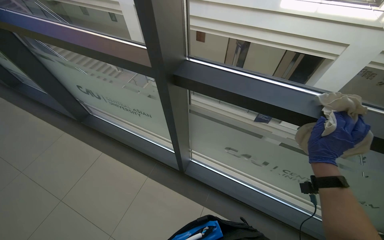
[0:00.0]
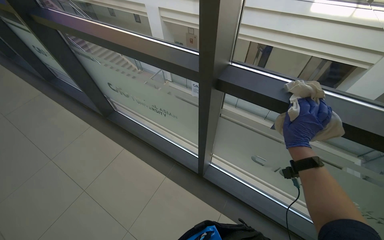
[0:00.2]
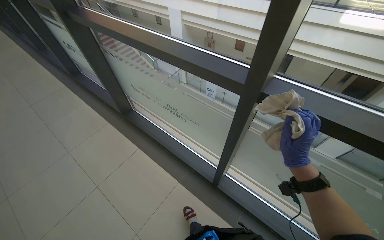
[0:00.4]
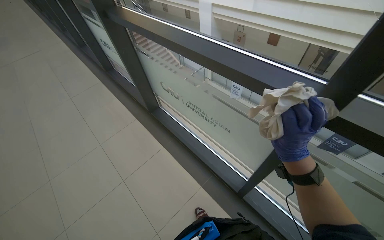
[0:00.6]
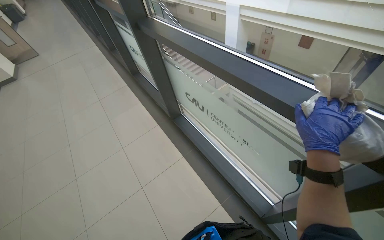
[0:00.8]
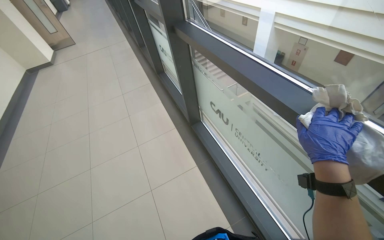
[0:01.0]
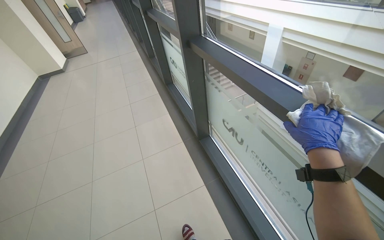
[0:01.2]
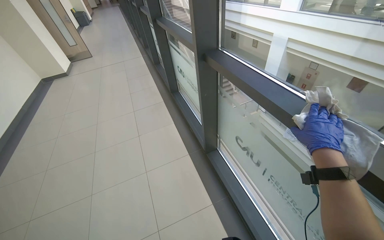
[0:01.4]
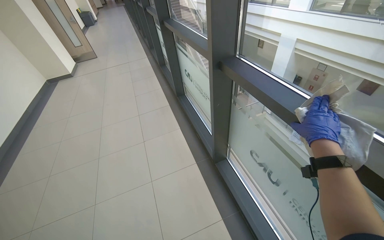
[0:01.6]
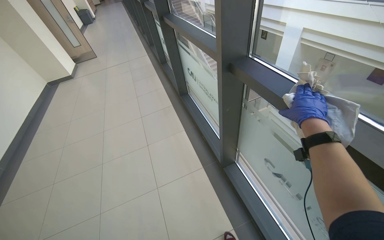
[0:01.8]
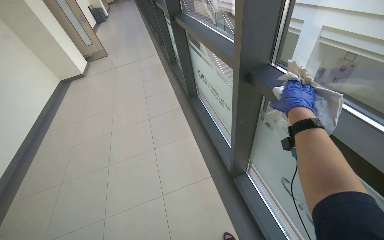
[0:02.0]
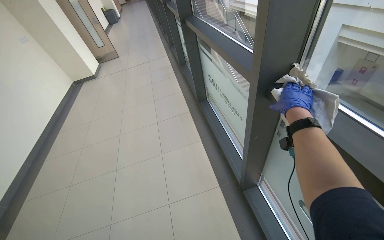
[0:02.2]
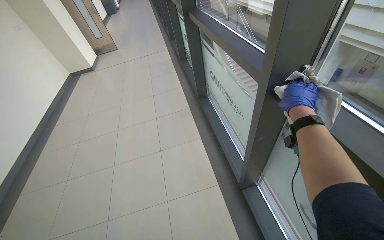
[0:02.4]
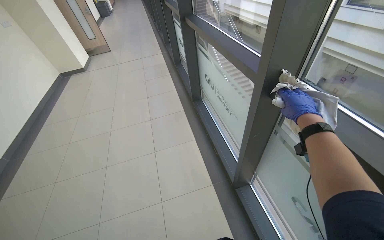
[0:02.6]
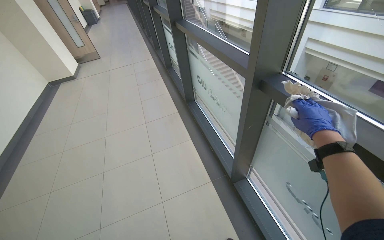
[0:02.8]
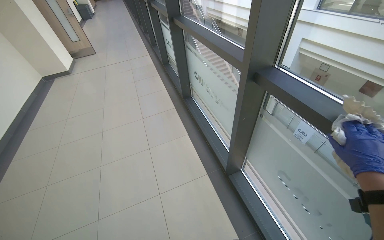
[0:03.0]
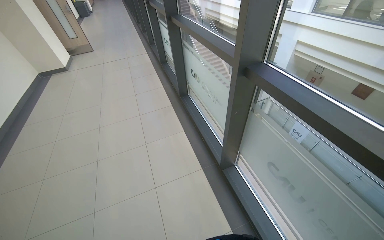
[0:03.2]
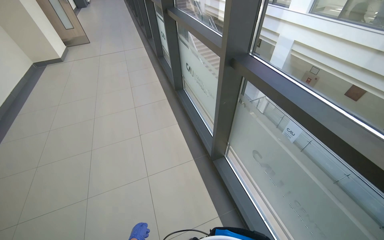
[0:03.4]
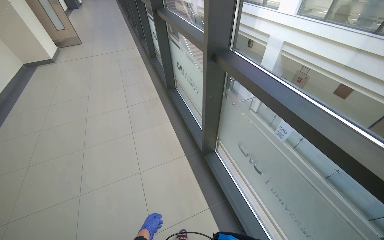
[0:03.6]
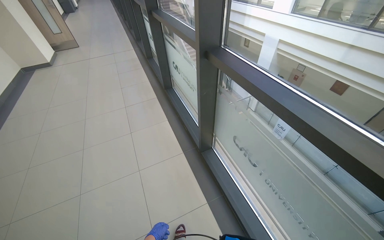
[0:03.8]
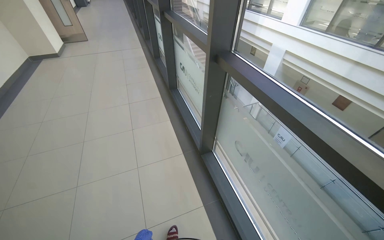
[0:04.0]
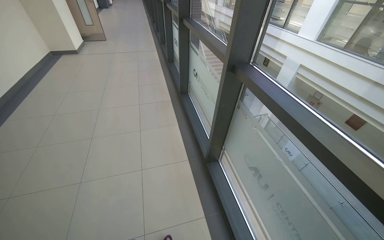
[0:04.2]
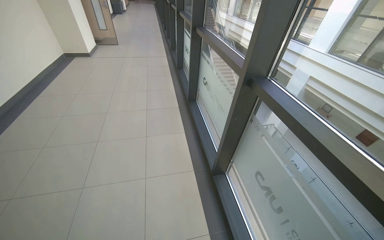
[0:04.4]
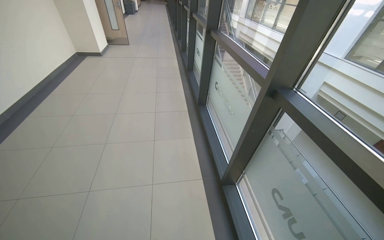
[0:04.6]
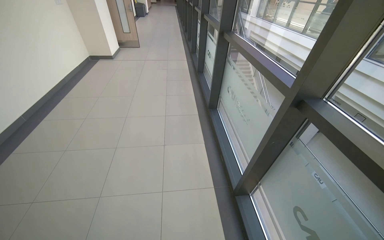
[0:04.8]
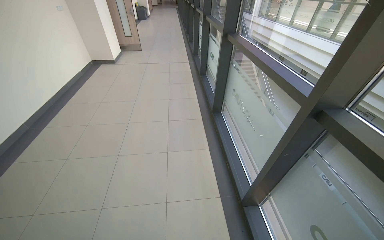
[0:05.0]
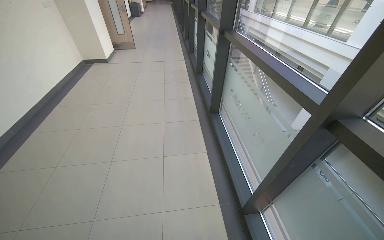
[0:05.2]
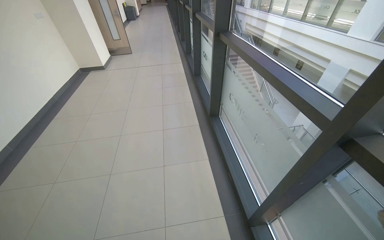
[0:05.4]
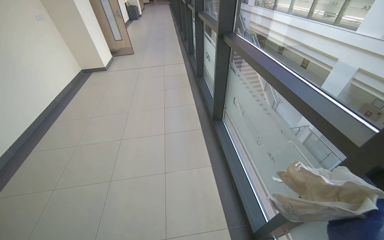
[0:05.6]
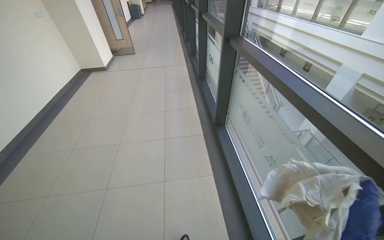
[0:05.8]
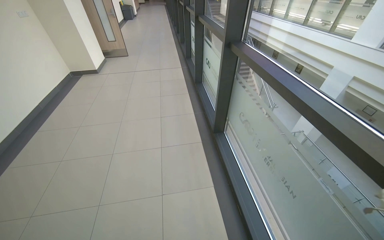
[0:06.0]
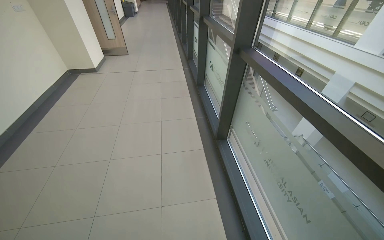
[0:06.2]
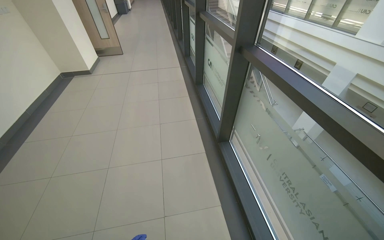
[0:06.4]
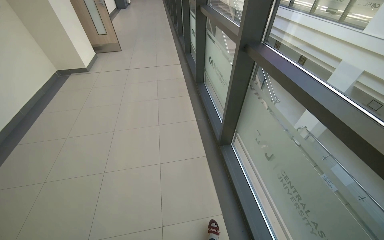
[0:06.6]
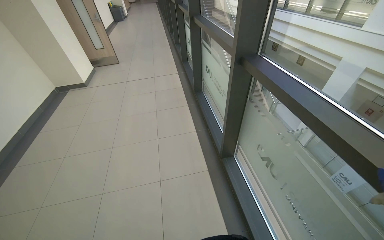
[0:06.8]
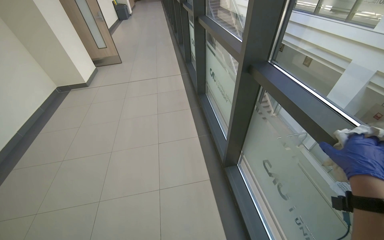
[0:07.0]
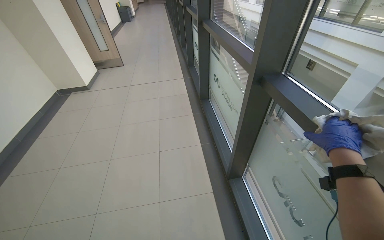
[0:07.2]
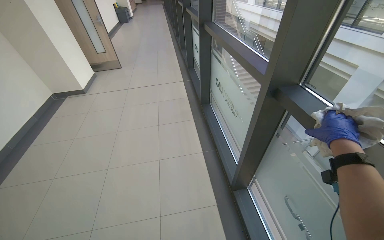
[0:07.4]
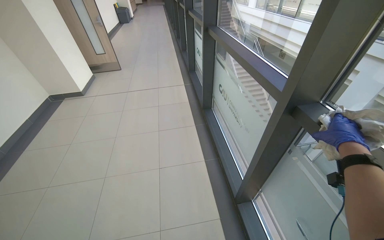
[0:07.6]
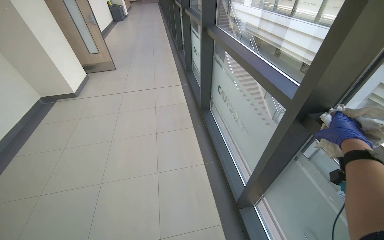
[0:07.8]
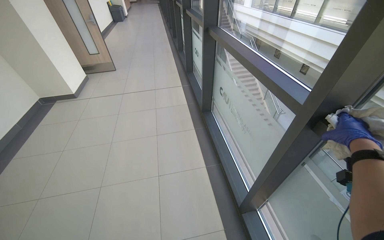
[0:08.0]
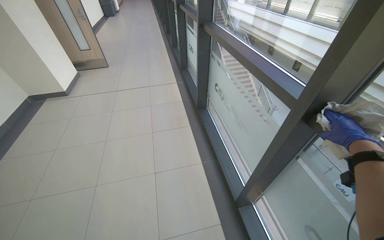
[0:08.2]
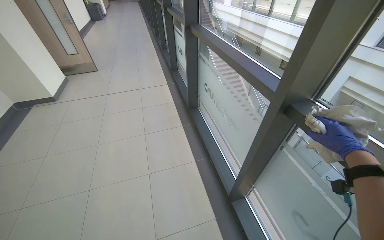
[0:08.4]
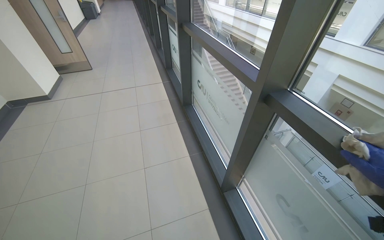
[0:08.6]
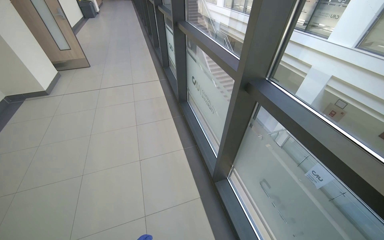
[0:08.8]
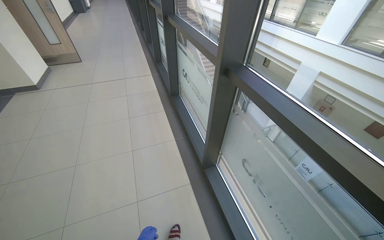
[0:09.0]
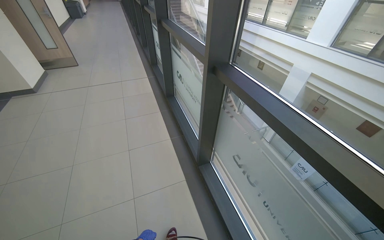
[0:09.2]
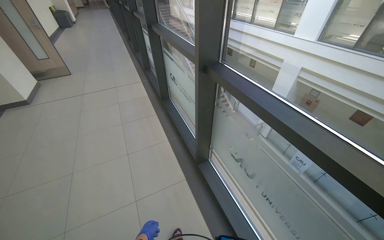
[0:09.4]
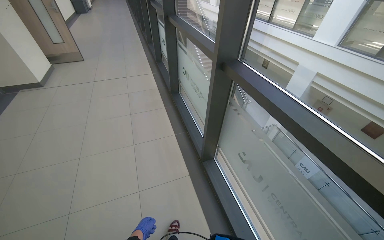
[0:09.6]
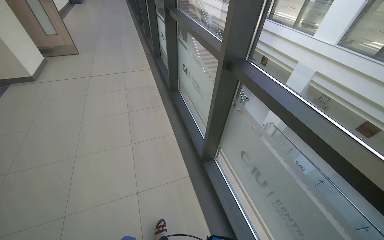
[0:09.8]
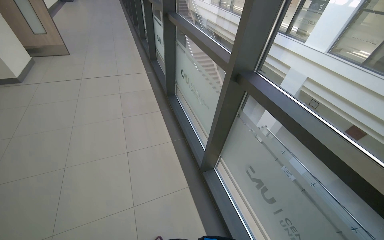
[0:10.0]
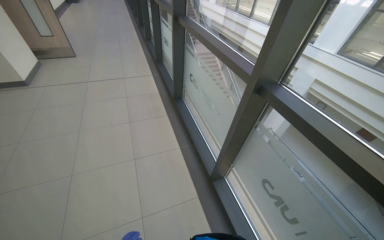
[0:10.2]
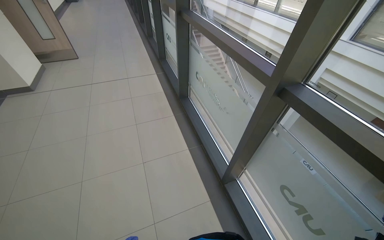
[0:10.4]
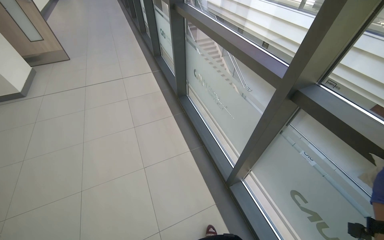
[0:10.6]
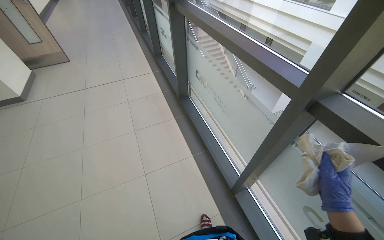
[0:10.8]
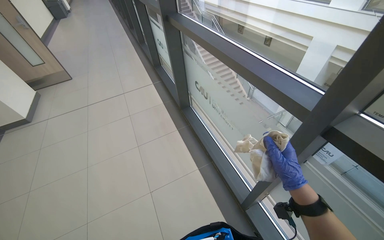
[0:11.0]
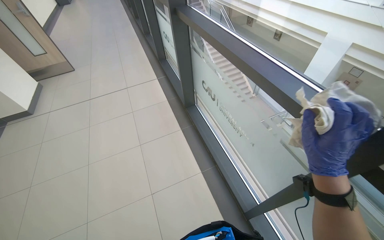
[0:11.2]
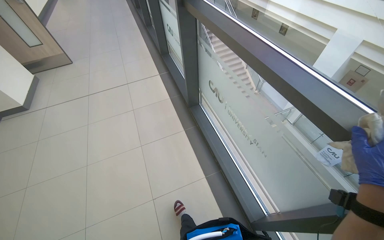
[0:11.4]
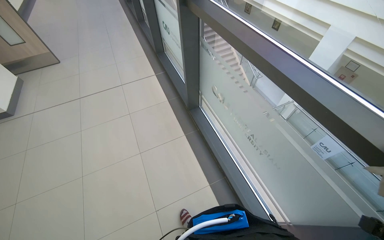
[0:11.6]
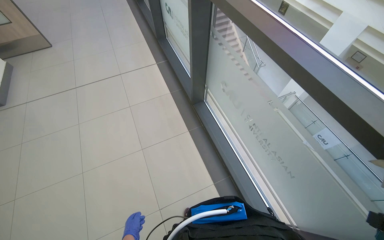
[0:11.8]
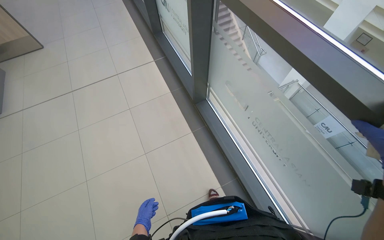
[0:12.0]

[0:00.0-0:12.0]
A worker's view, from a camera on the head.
Job: wiping surfaces.
The whole recording: Wiping window frames. The worker wipes the window frames with a cloth.
0.0 to 1.6 s: The wearer looks roughly 45 degrees further to the left.
4.4 to 6.0 s: The camera travels some 80 cm.
6.0 to 7.6 s: The wearer moves some 90 cm.
10.4 to 12.0 s: The wearer moves about 90 cm. The wearer looks about 15 degrees further downward.

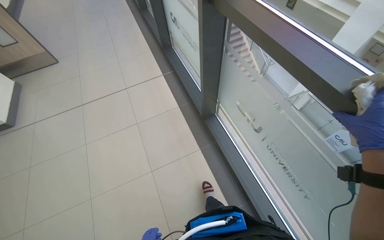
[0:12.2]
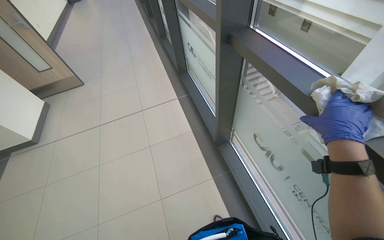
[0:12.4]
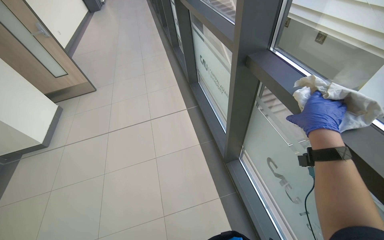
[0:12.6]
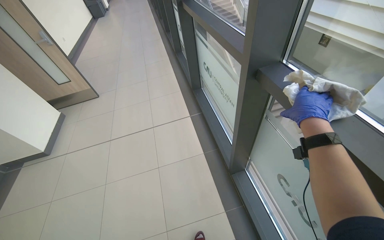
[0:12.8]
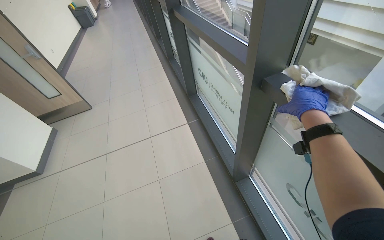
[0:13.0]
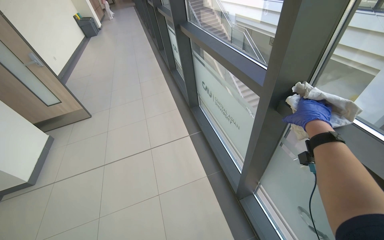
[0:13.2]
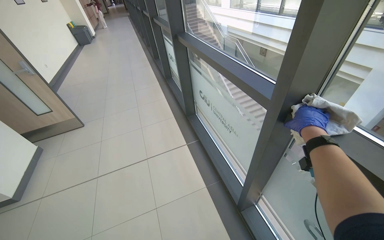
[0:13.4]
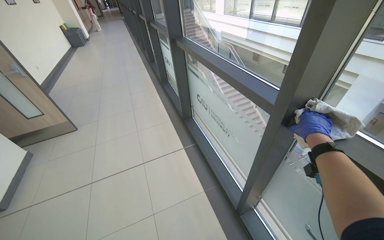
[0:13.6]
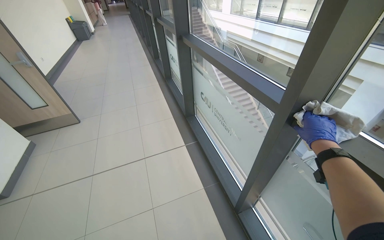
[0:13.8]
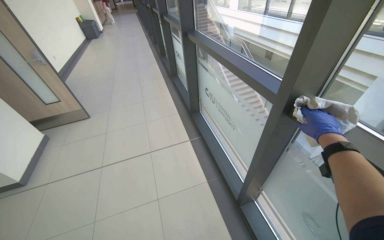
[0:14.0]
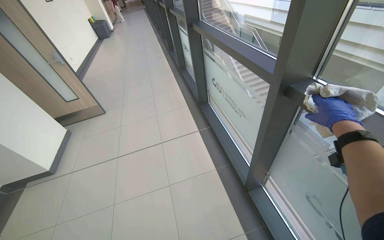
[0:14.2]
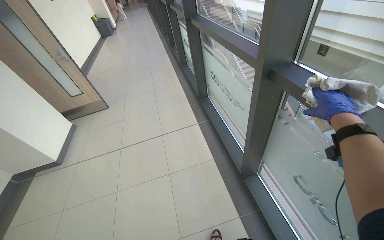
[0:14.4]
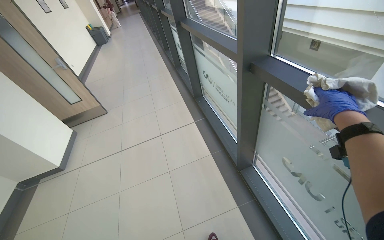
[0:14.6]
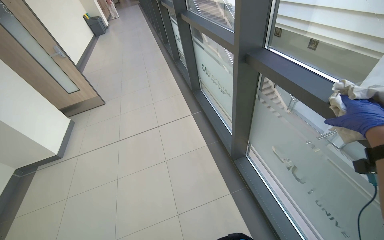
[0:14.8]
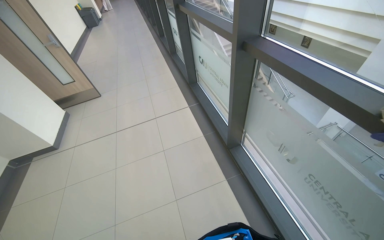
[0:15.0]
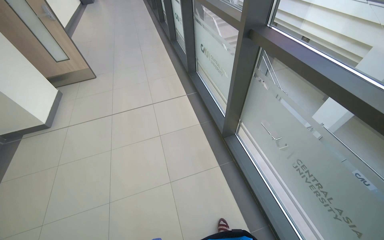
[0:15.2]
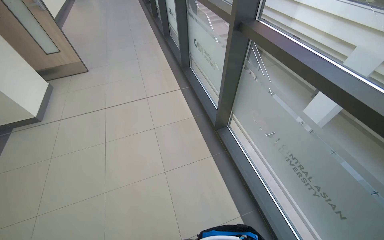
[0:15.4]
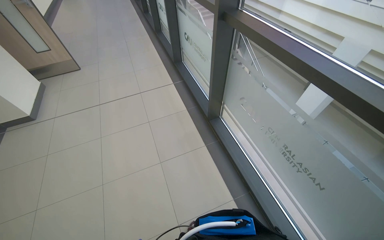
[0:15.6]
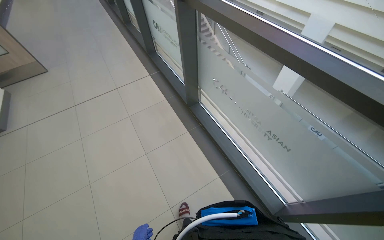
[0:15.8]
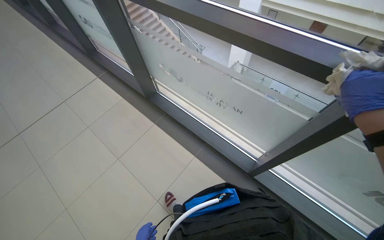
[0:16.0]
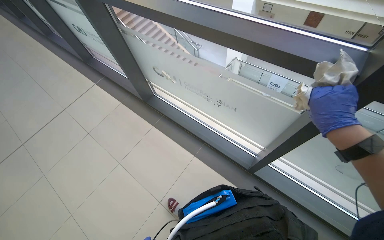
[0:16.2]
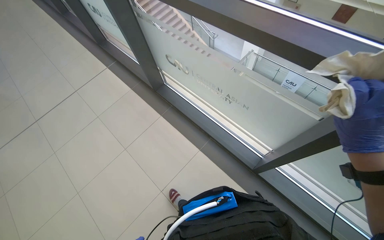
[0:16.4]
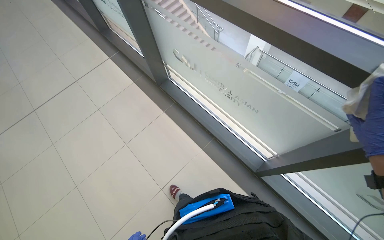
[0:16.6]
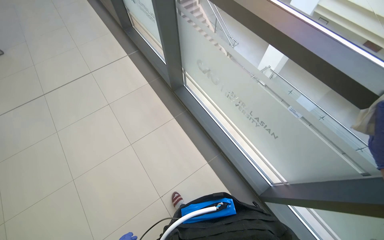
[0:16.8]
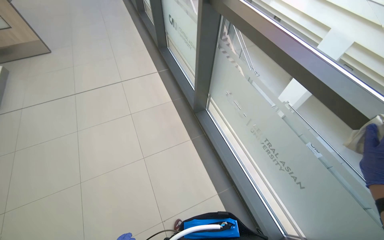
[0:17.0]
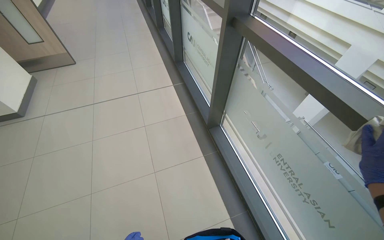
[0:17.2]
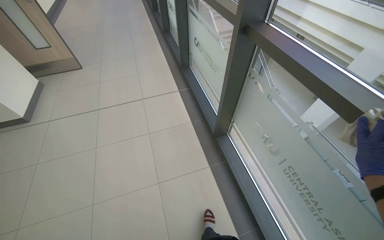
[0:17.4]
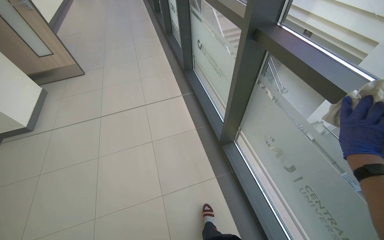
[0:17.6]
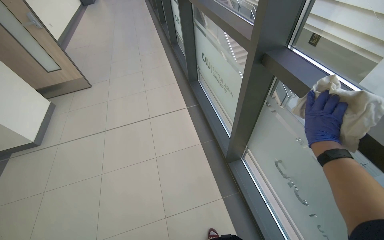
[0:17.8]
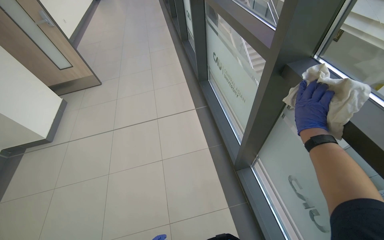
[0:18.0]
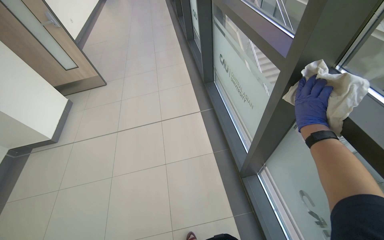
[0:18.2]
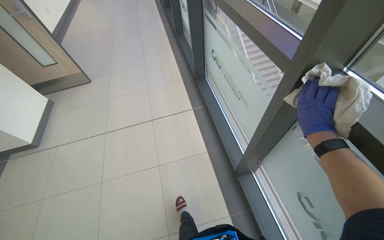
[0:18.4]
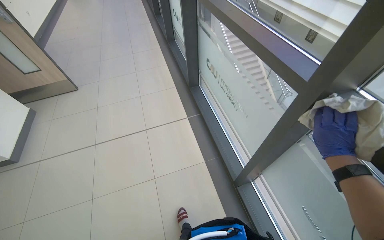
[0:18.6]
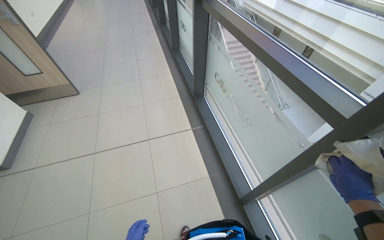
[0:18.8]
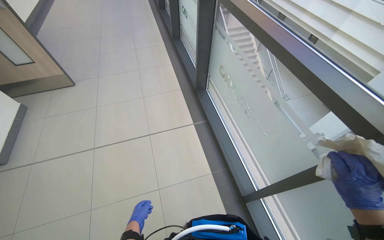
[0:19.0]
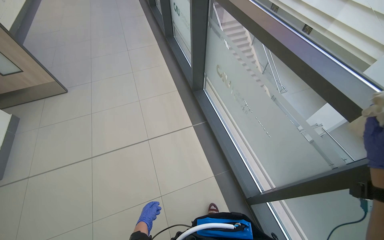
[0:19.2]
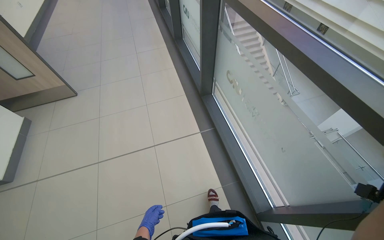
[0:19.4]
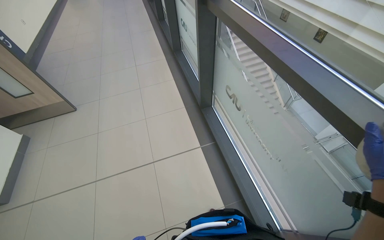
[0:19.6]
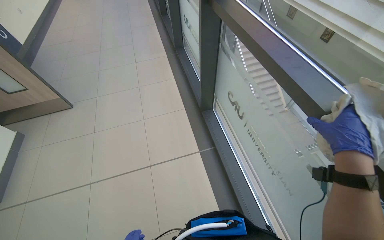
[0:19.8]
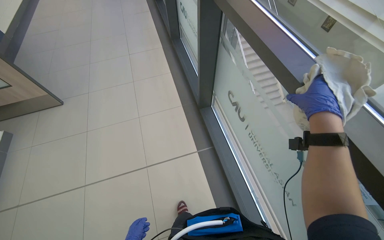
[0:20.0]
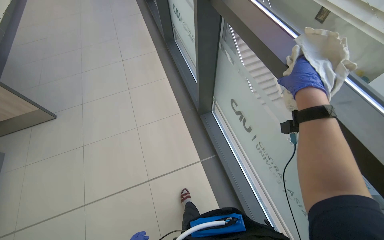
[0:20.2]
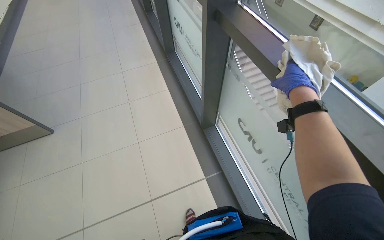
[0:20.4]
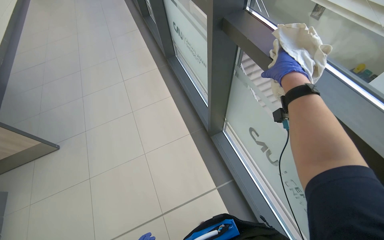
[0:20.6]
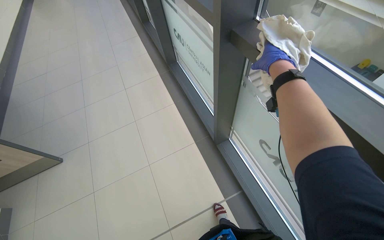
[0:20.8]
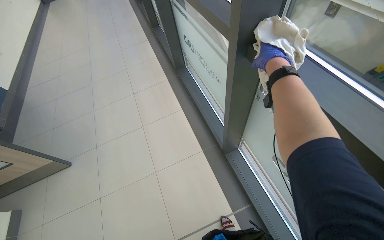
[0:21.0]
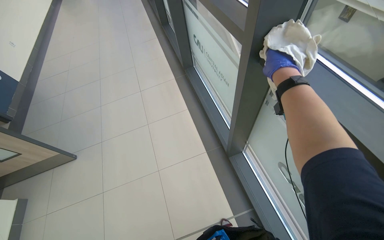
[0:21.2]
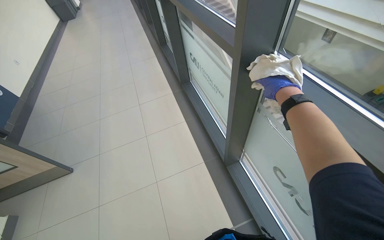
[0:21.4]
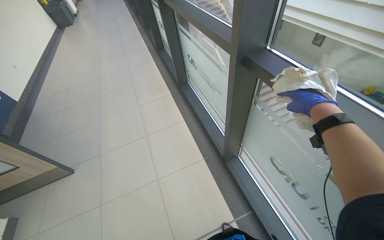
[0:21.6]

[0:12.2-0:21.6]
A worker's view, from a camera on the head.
Job: wiping surfaces.
The whole recording: Wiping window frames. The worker wipes the window frames with a cloth.
12.2 to 13.8 s: The camera travels roughly 50 cm. The view tips upward by about 20 degrees.
13.8 to 15.4 s: The wearer moves some 60 cm.
18.4 to 20.0 s: The camera is carried about 70 cm.
20.0 to 21.6 s: The camera pitches upward, by some 15 degrees. The right hand moves about 10 cm up the picture and comes back.
